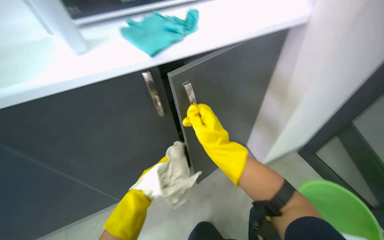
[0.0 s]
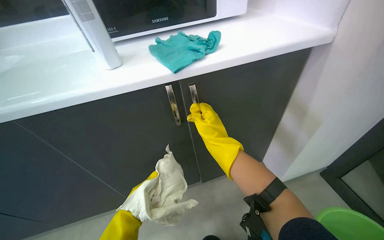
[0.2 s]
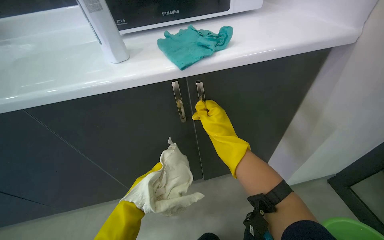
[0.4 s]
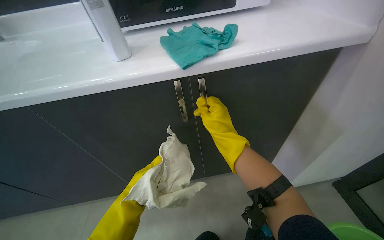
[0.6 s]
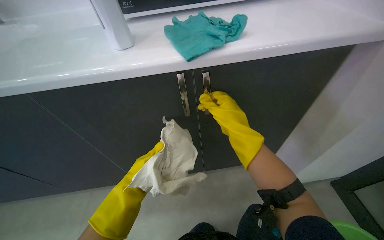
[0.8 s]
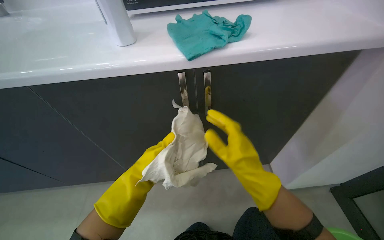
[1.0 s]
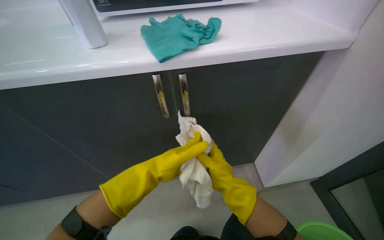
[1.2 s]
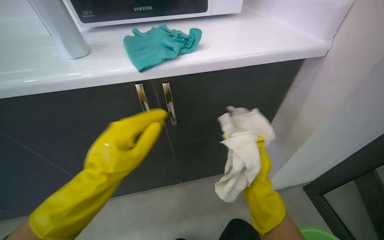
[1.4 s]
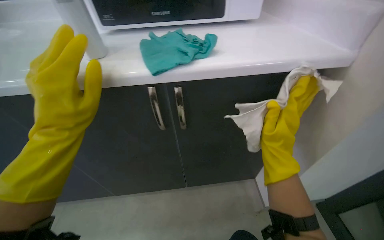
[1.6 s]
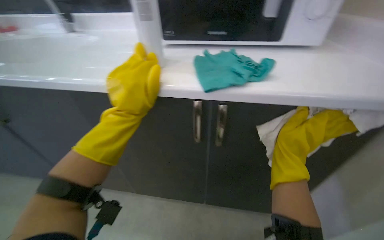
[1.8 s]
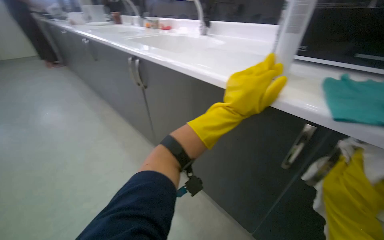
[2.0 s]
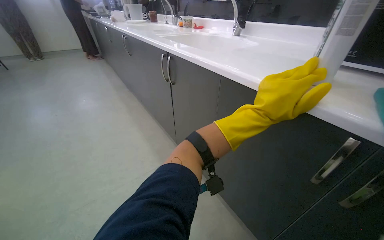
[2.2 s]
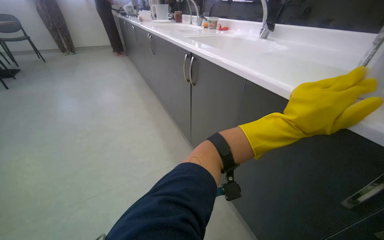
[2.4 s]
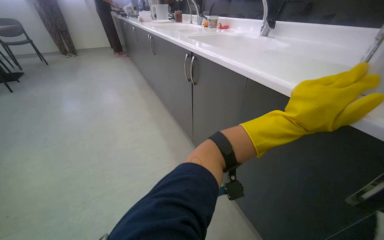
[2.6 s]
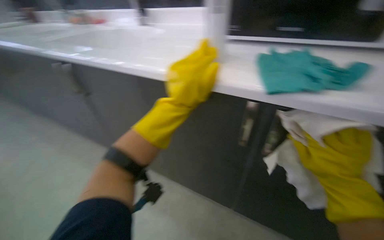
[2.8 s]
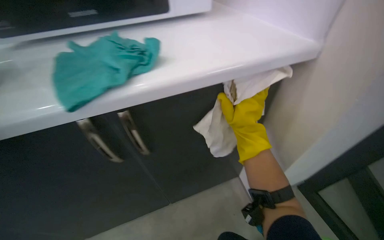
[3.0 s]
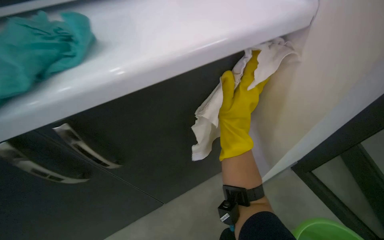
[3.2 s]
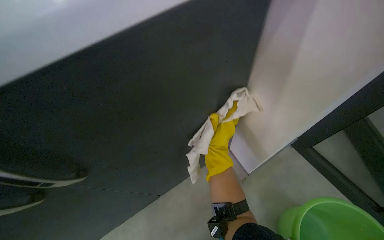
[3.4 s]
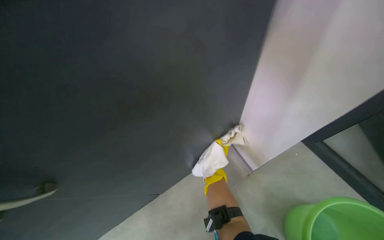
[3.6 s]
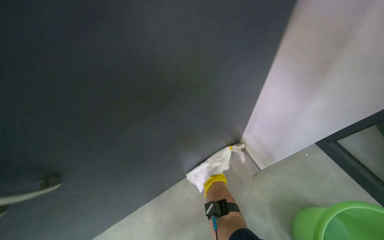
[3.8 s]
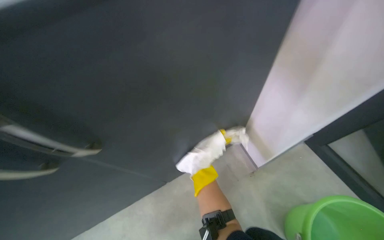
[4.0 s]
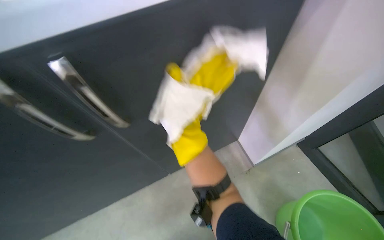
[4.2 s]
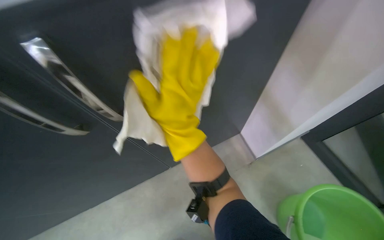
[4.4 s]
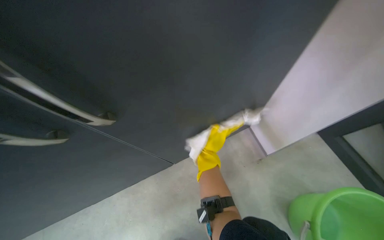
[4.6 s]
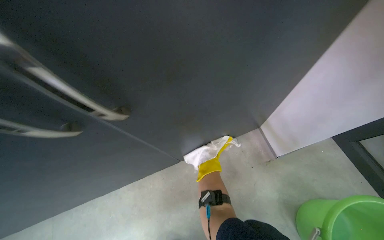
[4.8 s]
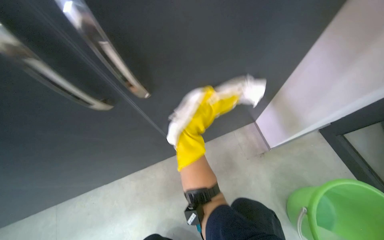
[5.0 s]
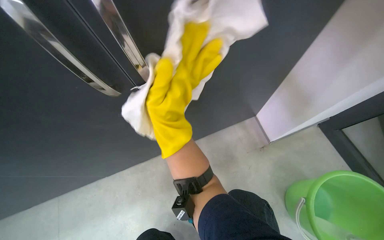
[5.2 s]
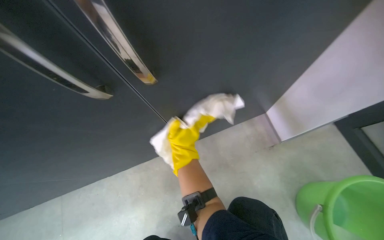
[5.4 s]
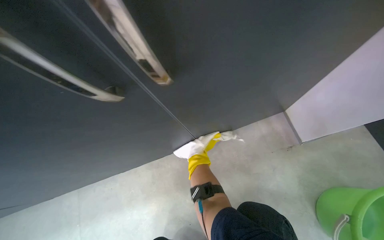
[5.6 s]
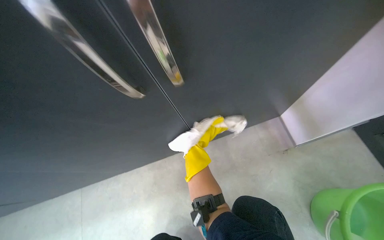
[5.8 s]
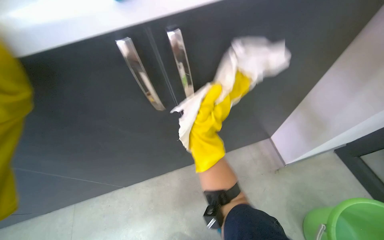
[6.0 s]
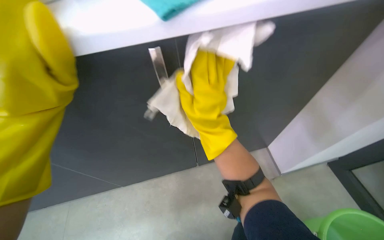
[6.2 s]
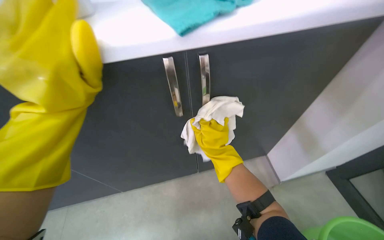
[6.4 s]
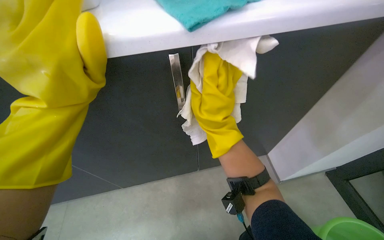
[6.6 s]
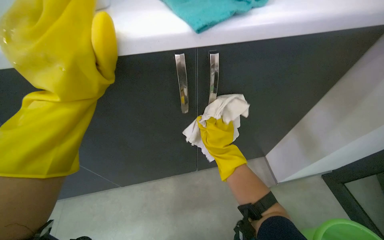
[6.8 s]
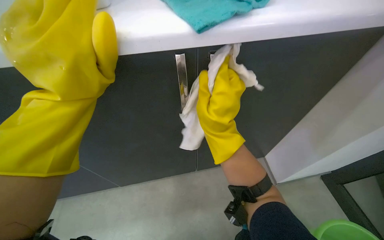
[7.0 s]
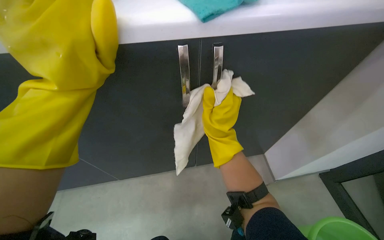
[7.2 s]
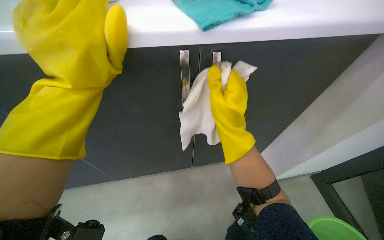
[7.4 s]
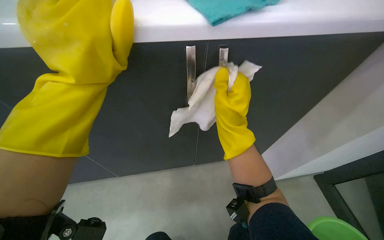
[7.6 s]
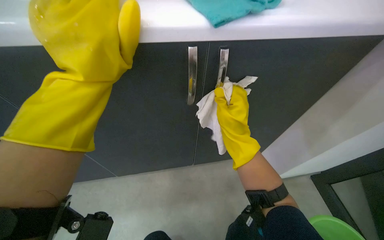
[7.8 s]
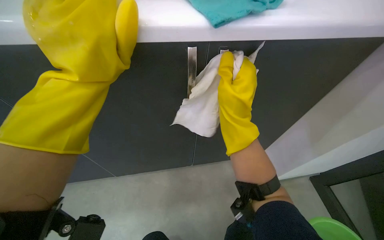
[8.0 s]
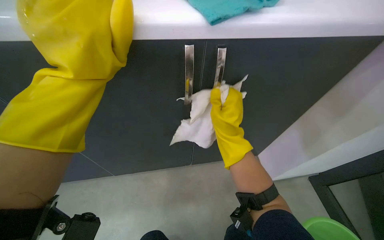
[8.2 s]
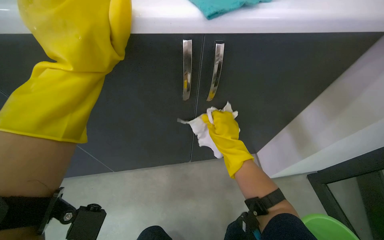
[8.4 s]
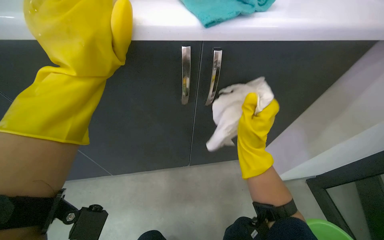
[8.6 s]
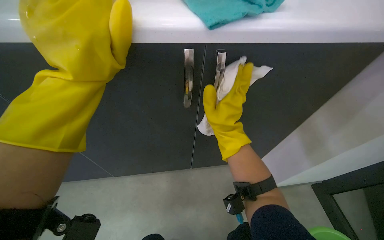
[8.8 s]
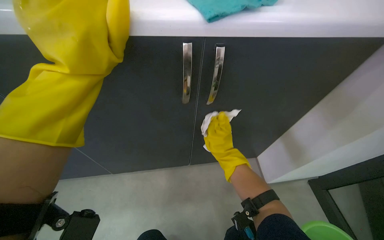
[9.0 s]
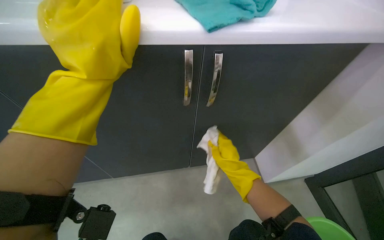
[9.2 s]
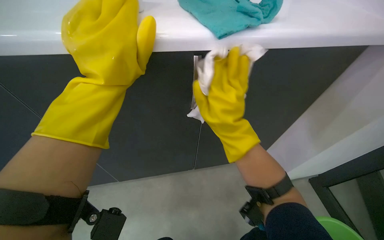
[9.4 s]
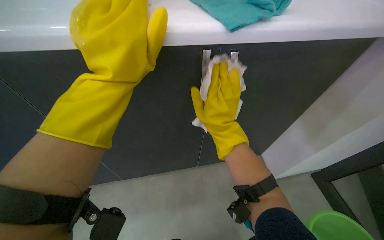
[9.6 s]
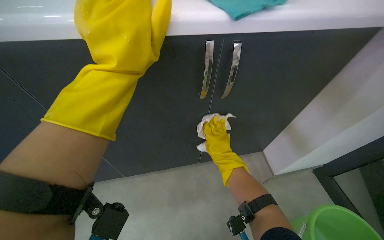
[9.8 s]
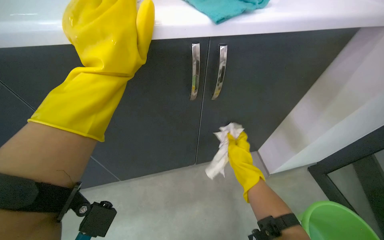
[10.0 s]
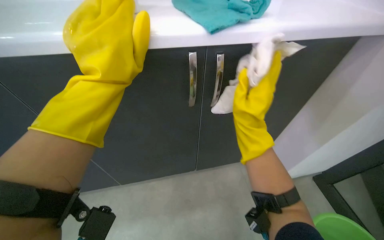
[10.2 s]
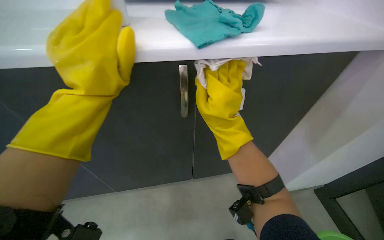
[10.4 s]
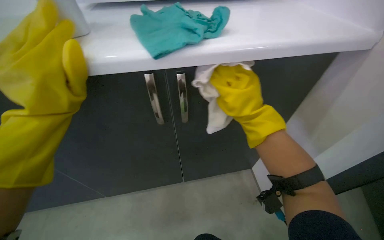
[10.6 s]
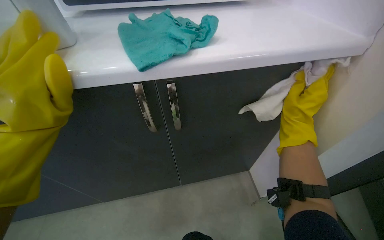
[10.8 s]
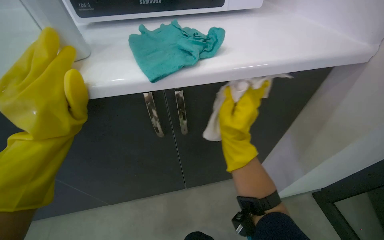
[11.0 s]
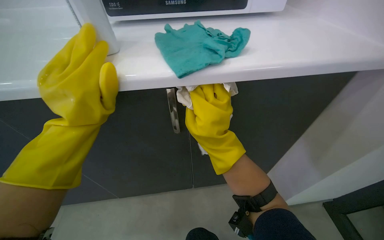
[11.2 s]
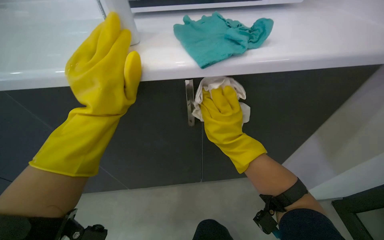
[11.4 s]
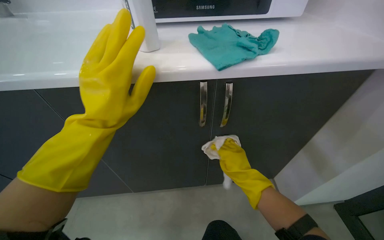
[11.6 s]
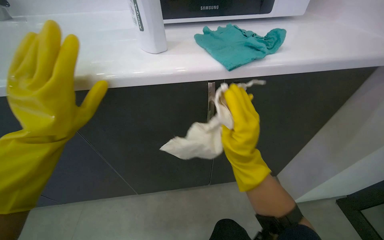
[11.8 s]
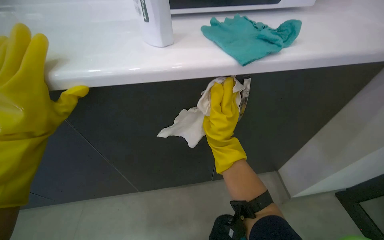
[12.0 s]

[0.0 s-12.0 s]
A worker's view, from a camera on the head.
Job: cleaning kitchen.
The whole recording: Cleaning kitchen cabinets. The worker cleans the kitchen cabinets, including the exterior, interior, and items inside, using a cleaning cloth.
0.0 to 1.6 s: The right hand moves to the right, about 20 cm, and goes down the picture and returns, roughly 10 cm each way.
3.0 to 4.4 s: The wearer looks roughly 15 degrees further downward.
7.6 to 9.0 s: The right hand goes approximately 20 cm farther from the camera and down the picture.
9.0 to 10.4 s: The right hand moves nearer and farther over about 20 cm, changing direction 2 times.
10.4 to 12.0 s: The left hand heads to the left, covering approximately 35 cm, while the right hand goes down the picture and returns, about 20 cm each way.

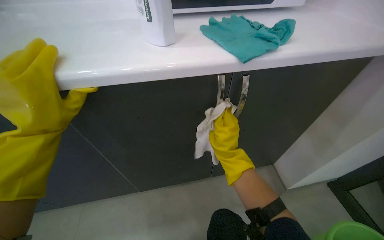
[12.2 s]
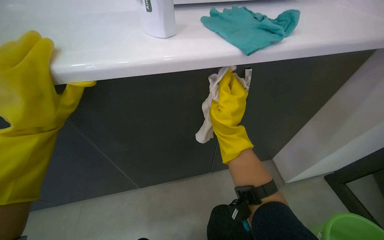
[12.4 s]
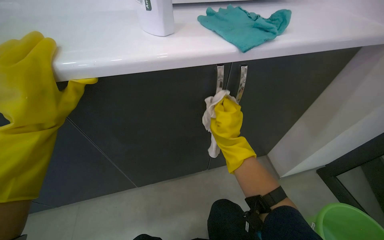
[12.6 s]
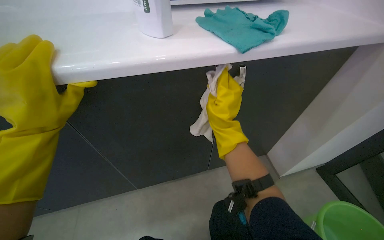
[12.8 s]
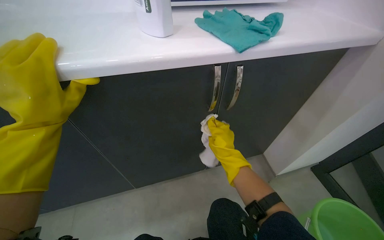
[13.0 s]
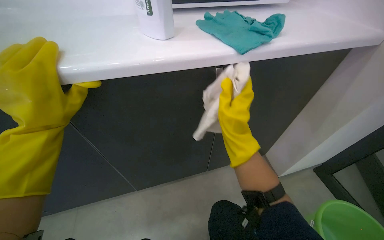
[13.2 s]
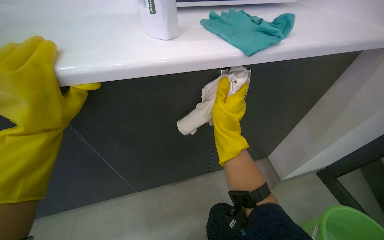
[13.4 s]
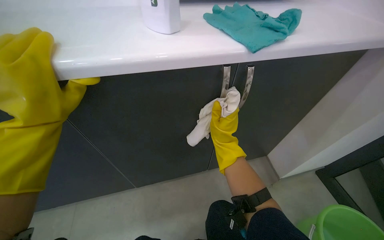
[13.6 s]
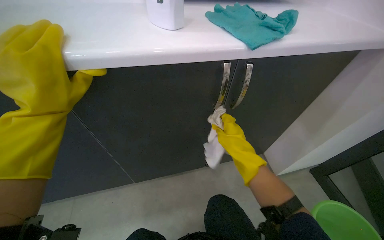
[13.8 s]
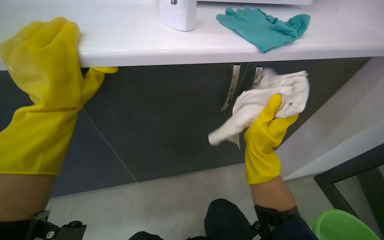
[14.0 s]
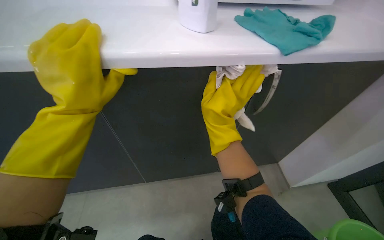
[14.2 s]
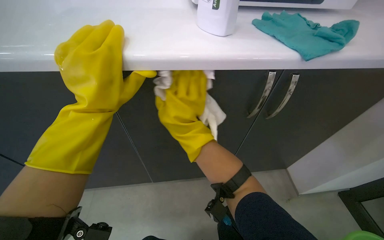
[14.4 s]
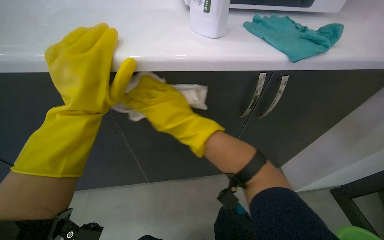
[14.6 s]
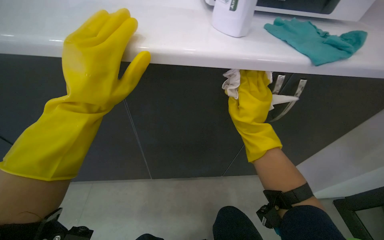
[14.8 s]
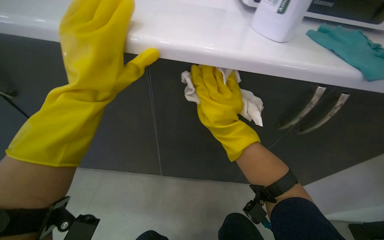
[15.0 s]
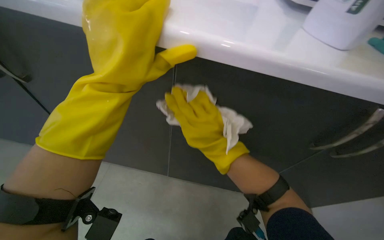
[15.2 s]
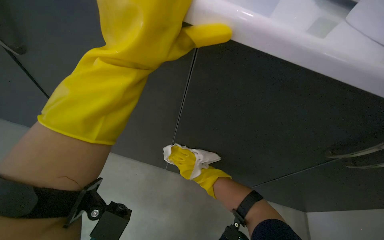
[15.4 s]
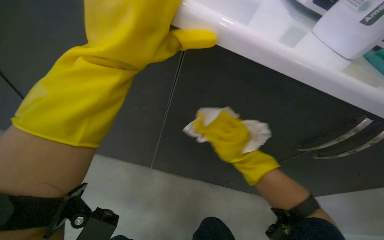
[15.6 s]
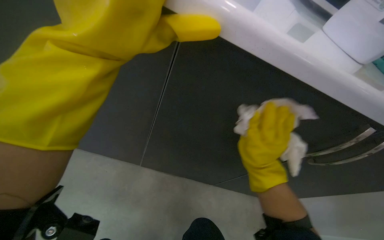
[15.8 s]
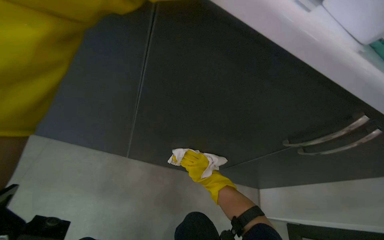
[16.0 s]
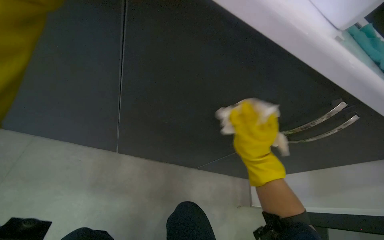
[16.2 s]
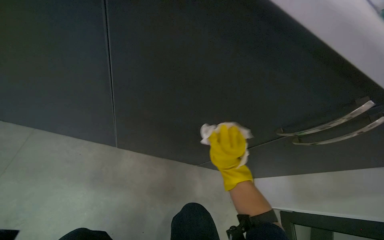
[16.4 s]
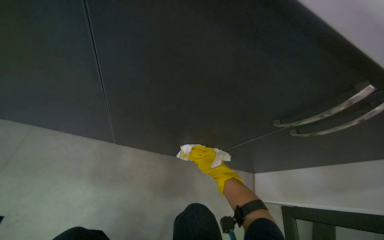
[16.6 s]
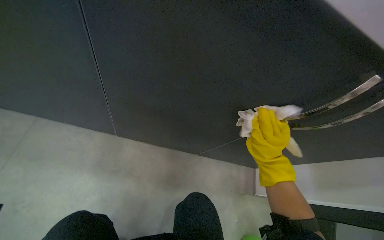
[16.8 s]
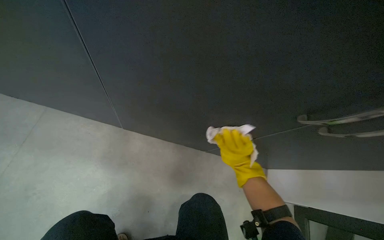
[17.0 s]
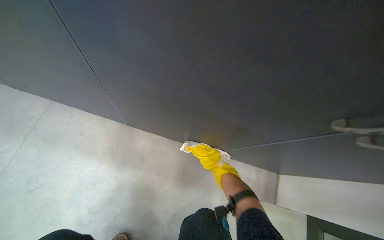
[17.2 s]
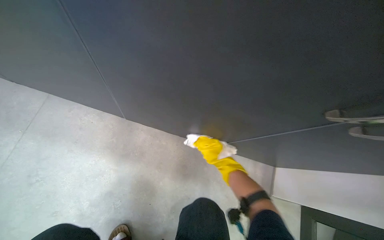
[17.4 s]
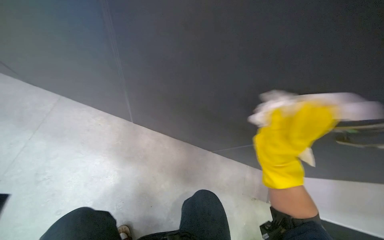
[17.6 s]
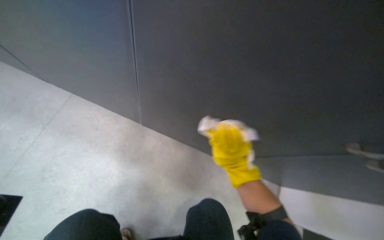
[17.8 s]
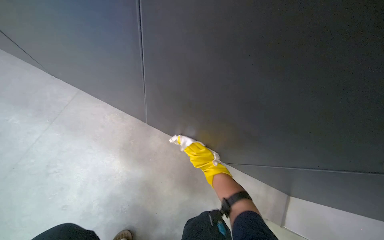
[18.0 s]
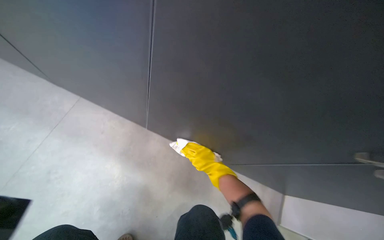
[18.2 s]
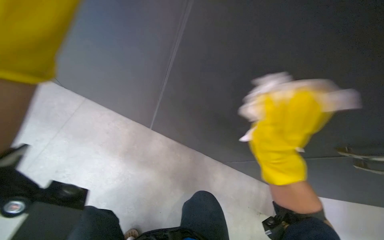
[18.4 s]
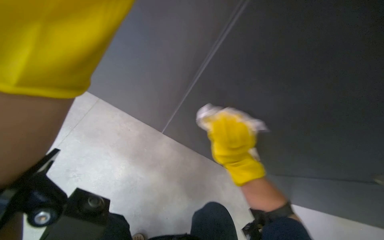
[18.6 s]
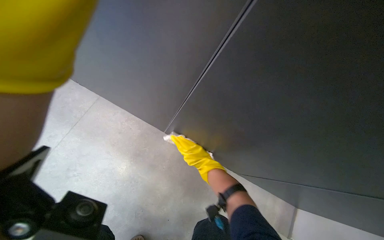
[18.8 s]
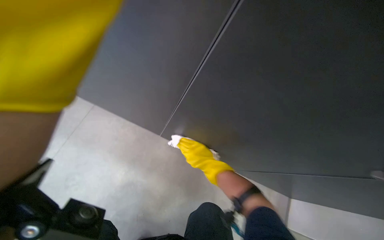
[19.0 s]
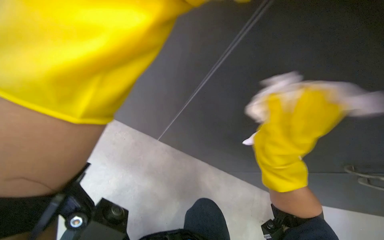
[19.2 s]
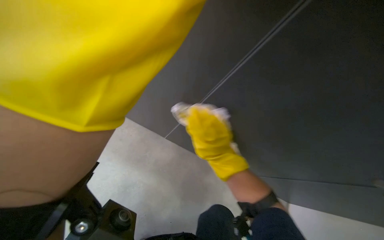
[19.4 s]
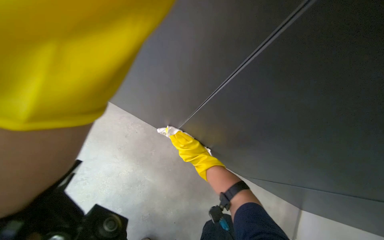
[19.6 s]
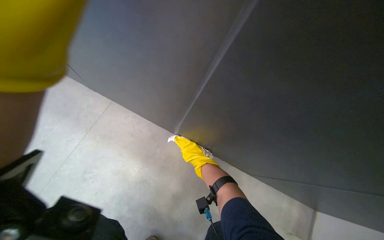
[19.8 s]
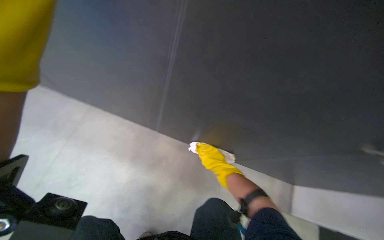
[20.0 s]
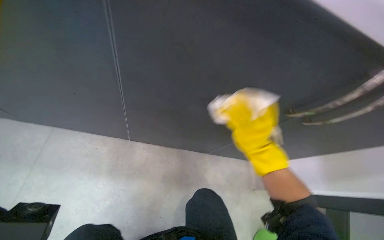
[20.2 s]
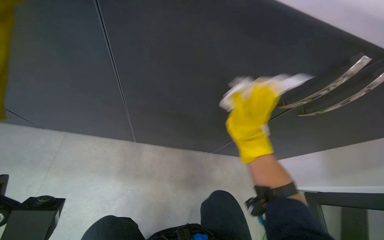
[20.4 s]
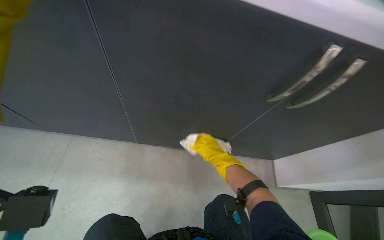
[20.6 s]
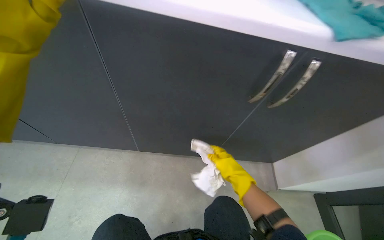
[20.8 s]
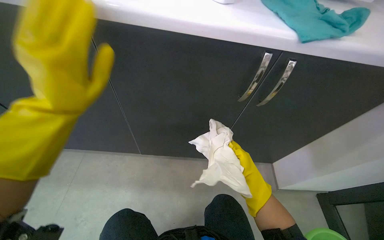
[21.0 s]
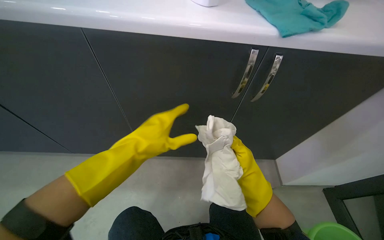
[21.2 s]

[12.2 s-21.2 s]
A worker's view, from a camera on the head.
Job: cleaning kitchen.
The whole recording: Cleaning kitchen cabinets. The worker cleans the kitchen cabinets, including the exterior, interior, and items inside, using a cleaning cloth.
13.8 to 15.2 s: The right hand swings left and right, approximately 25 cm each way, with 2 reversals.
15.2 to 16.6 s: The right hand swings nearer and farther, roughly 25 cm each way, with 4 reversals.
18.2 to 19.8 s: The right hand swings nearer and farther, approximately 25 cm each way, with 3 reversals.
19.8 to 21.2 s: The view tilts approximately 20 degrees upward. The right hand moves nearer and farther over approximately 25 cm, changing direction 2 times.
